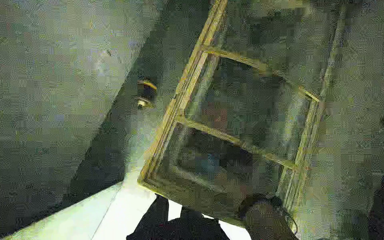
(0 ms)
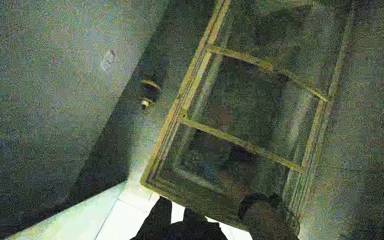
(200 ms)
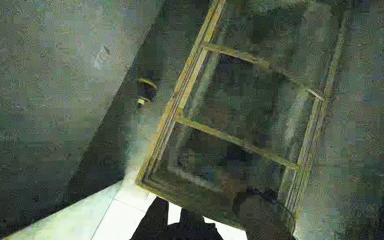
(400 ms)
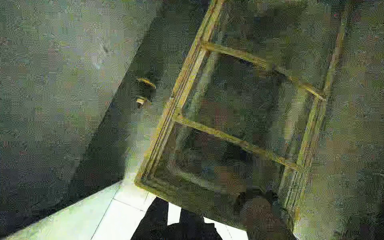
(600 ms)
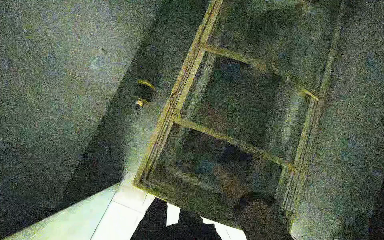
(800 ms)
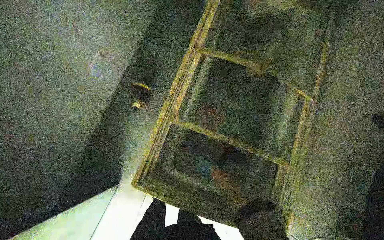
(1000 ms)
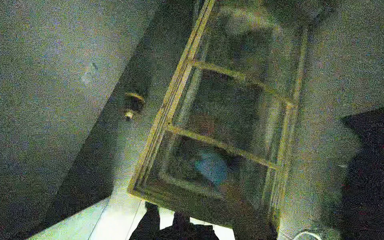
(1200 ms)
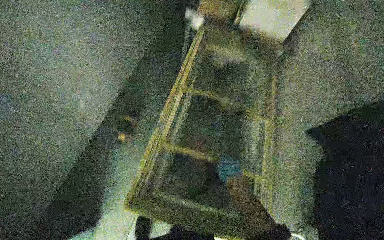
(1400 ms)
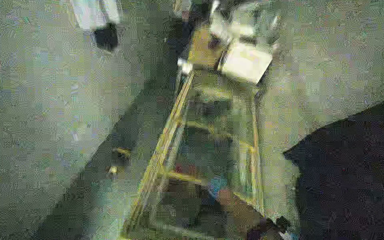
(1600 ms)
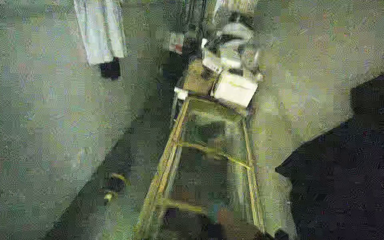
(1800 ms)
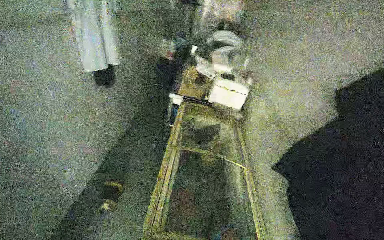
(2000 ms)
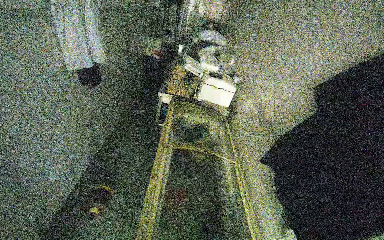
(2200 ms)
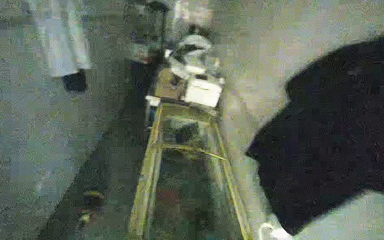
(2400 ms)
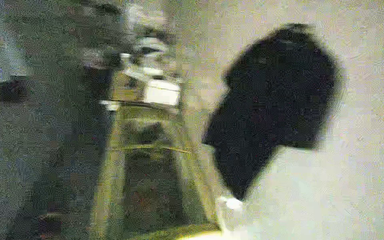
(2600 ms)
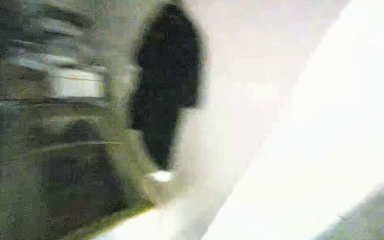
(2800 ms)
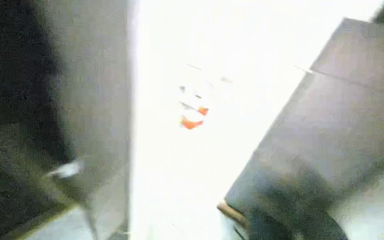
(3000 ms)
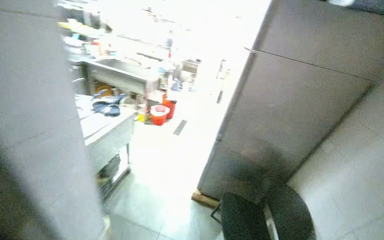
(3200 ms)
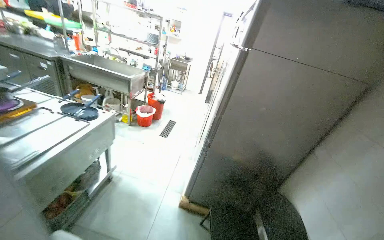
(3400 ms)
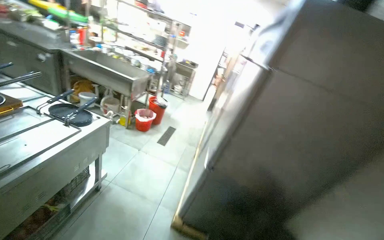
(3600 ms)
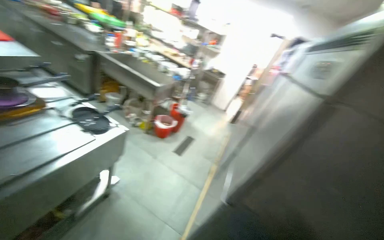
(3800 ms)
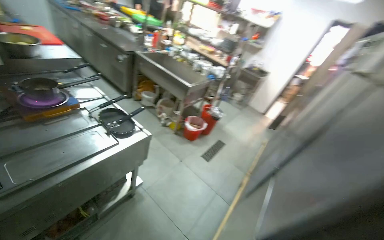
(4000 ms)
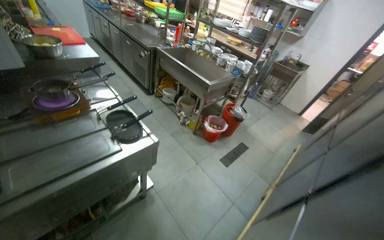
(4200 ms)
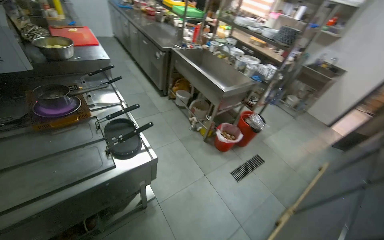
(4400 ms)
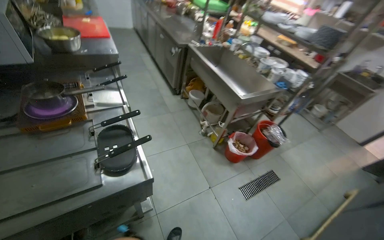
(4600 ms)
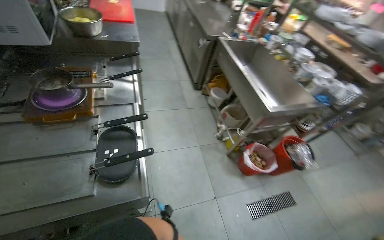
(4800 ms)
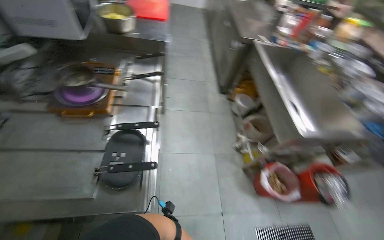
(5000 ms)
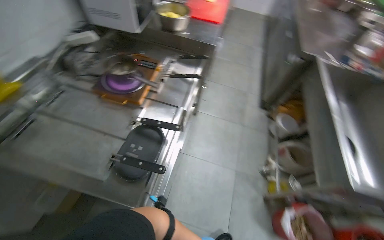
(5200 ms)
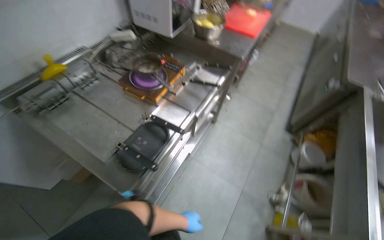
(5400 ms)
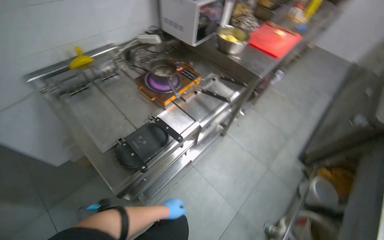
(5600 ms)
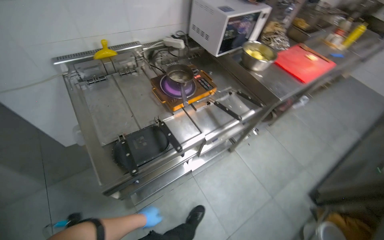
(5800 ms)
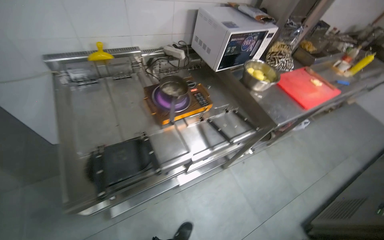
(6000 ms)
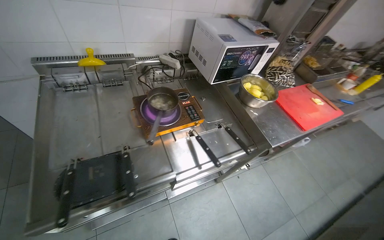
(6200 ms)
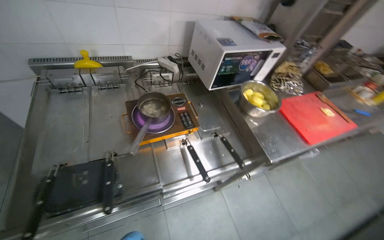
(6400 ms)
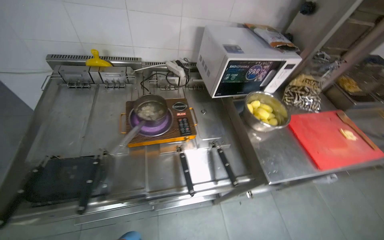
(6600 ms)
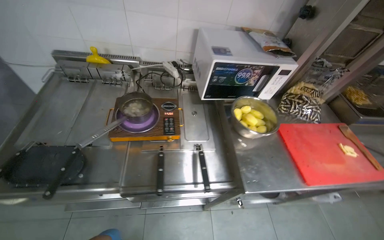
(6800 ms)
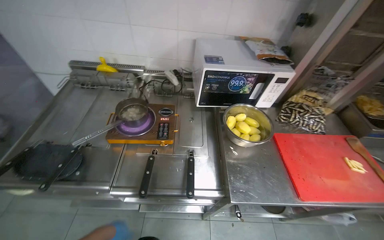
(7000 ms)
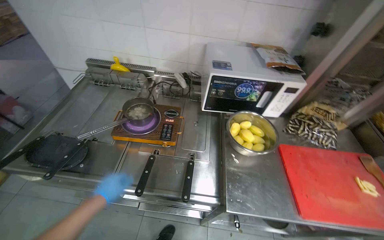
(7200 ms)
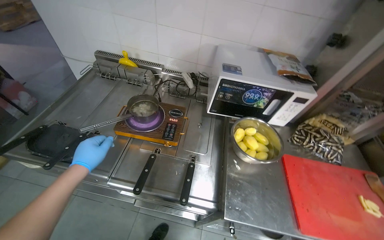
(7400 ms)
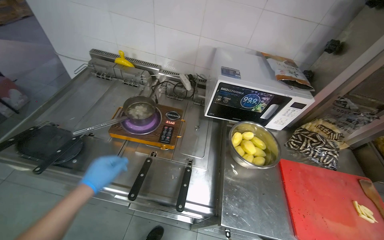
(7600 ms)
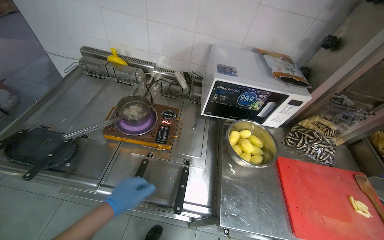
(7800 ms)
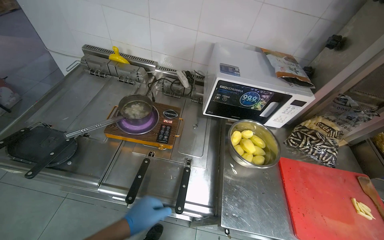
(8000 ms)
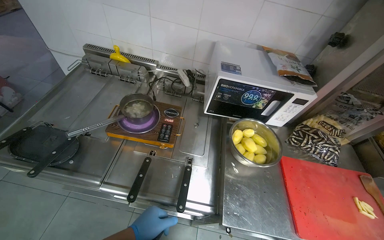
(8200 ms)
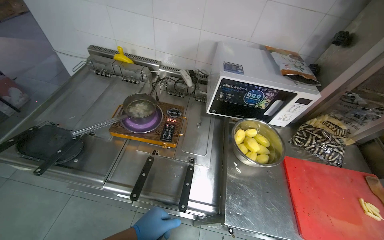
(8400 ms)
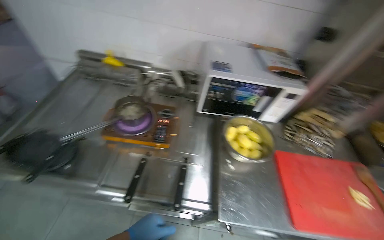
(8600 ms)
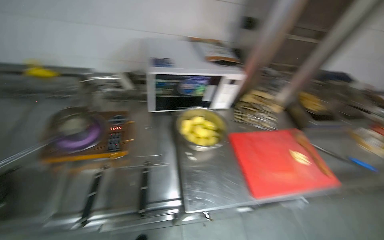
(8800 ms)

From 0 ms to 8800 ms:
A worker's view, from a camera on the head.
Job: cooking food.
The whole recording: Adding ingredients to pot. The worker takes small white items from a bag and adds them to a pot on the hot plate.
From 0 ms to 1400 ms: The camera pitches upward, by roughly 15 degrees. The right hand travels up the picture by about 15 cm, and reaches roughly 15 cm nearer to the camera, then returns.
From 1400 ms to 3000 ms: The wearer moves roughly 50 cm. The wearer's head swings about 55 degrees to the right. The camera pitches upward, by about 25 degrees.
From 4400 ms to 5800 ms: The head travels approximately 80 cm. The head turns to the left by approximately 90 degrees.
From 5800 ms to 7400 ms: The camera travels to the right, approximately 70 cm. The head rotates about 45 degrees to the left.
From 7400 ms to 8800 ms: The head rotates approximately 20 degrees to the right.

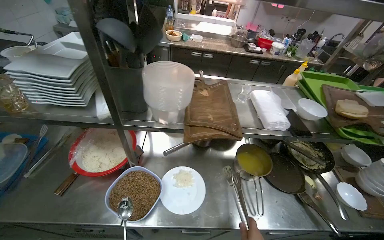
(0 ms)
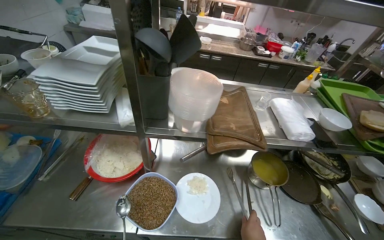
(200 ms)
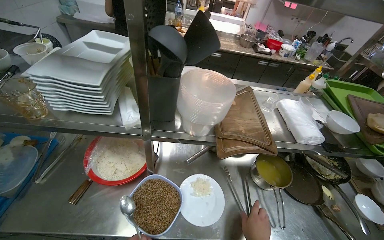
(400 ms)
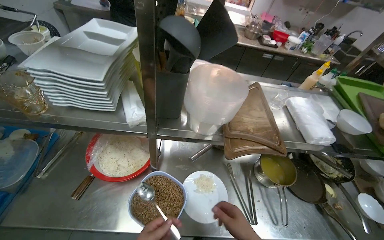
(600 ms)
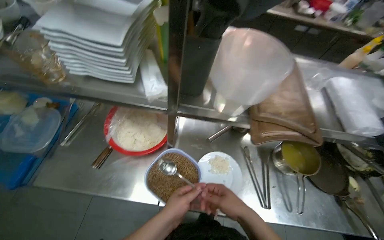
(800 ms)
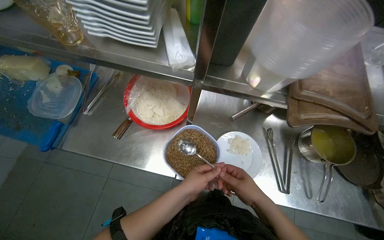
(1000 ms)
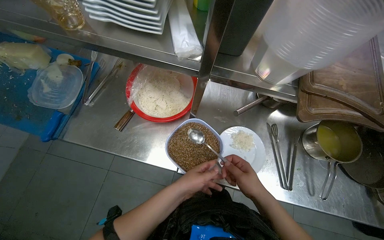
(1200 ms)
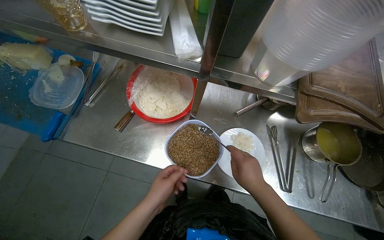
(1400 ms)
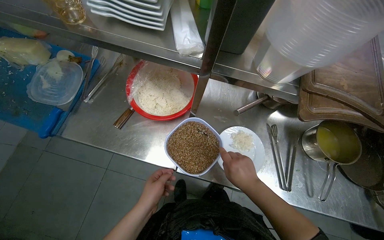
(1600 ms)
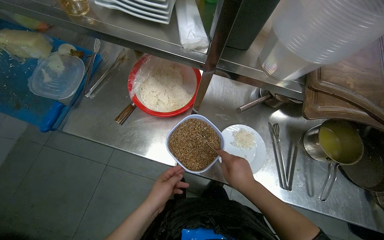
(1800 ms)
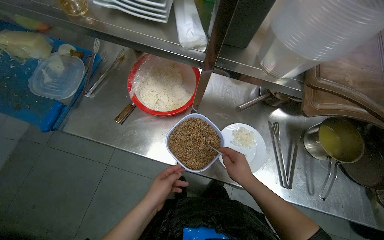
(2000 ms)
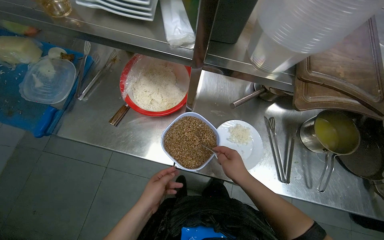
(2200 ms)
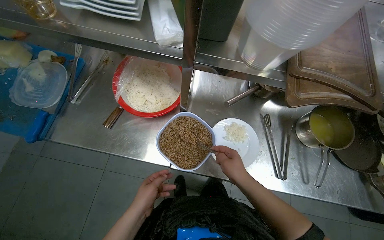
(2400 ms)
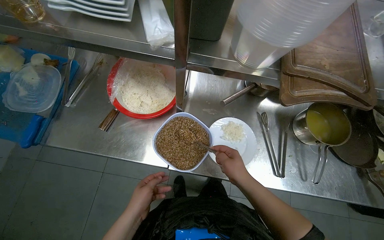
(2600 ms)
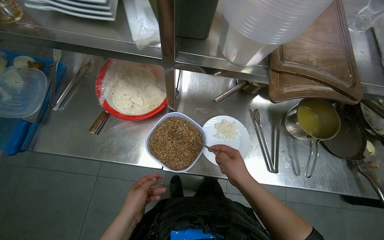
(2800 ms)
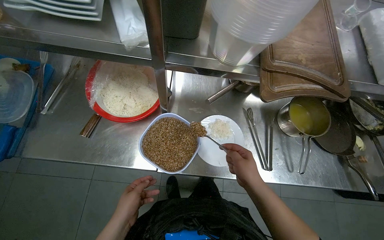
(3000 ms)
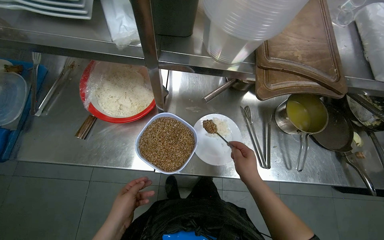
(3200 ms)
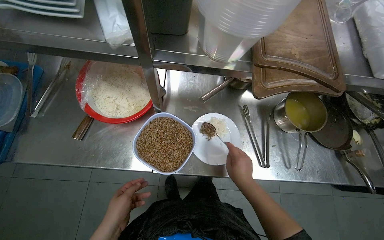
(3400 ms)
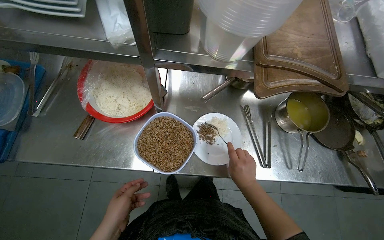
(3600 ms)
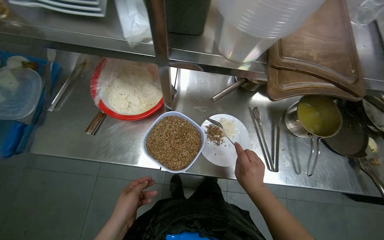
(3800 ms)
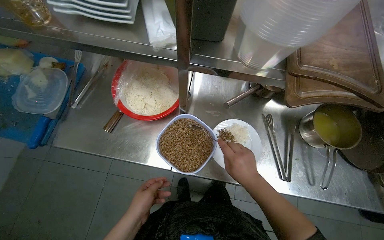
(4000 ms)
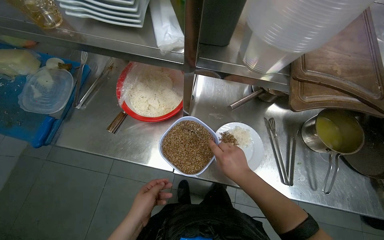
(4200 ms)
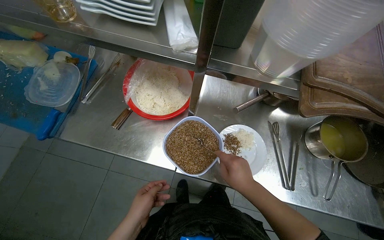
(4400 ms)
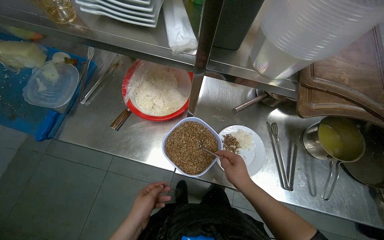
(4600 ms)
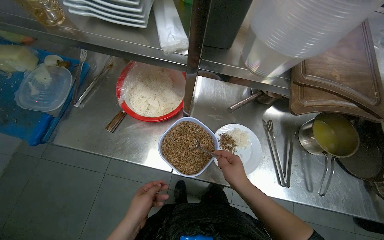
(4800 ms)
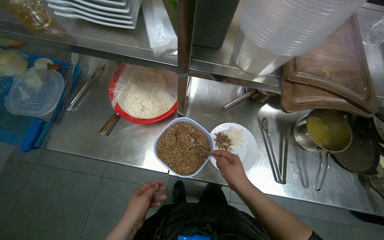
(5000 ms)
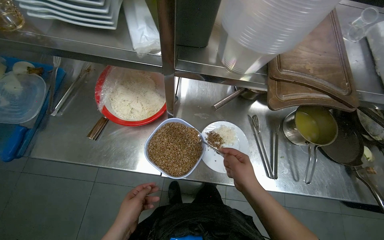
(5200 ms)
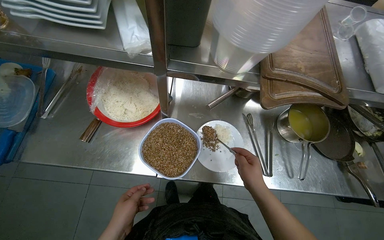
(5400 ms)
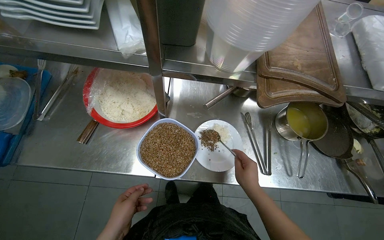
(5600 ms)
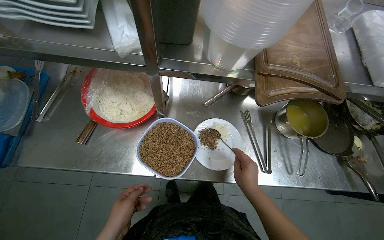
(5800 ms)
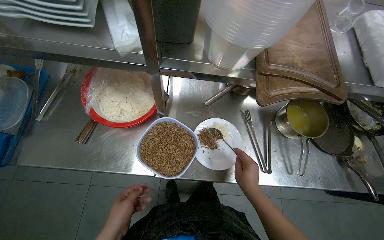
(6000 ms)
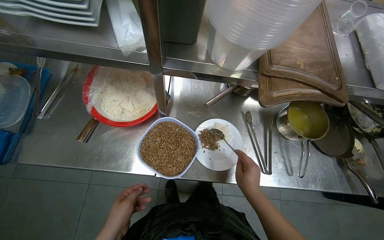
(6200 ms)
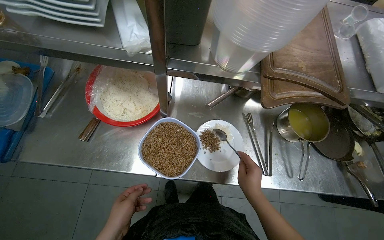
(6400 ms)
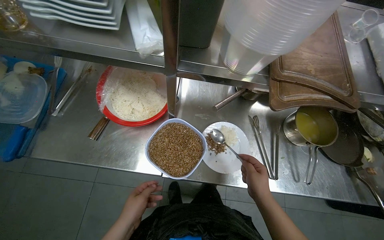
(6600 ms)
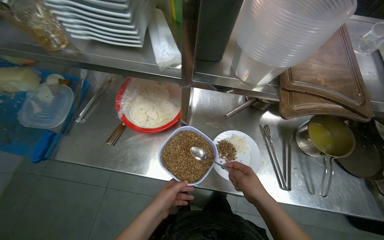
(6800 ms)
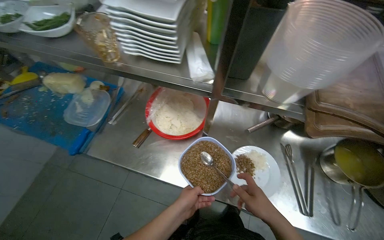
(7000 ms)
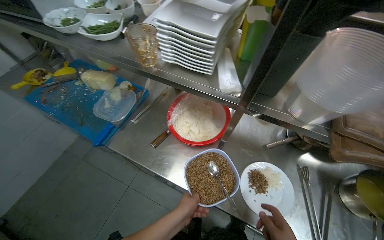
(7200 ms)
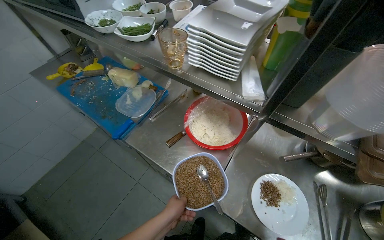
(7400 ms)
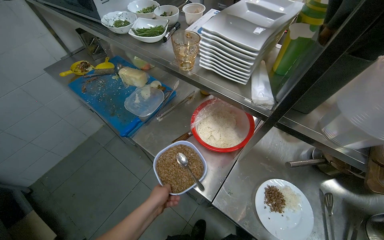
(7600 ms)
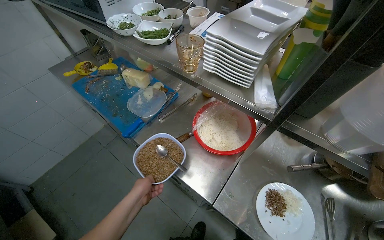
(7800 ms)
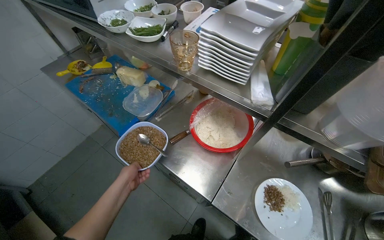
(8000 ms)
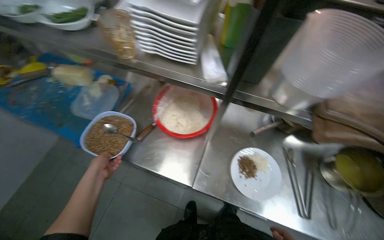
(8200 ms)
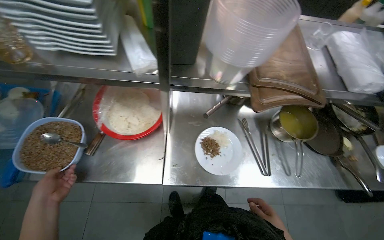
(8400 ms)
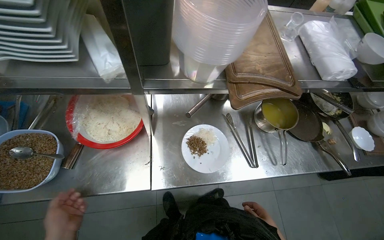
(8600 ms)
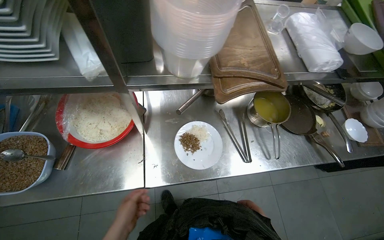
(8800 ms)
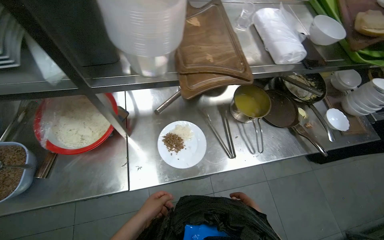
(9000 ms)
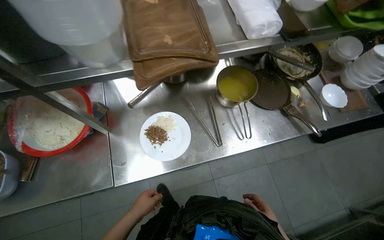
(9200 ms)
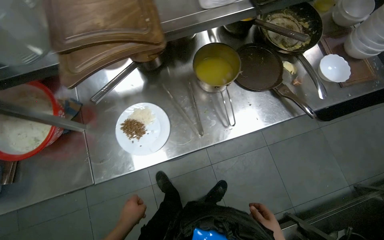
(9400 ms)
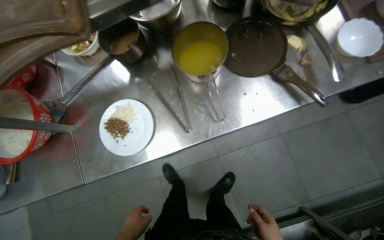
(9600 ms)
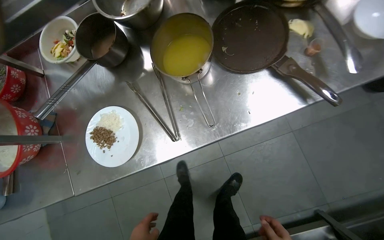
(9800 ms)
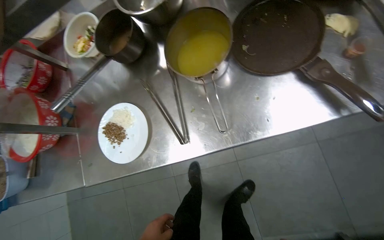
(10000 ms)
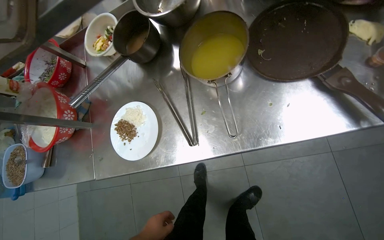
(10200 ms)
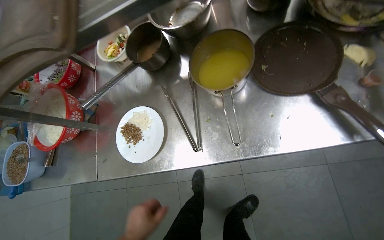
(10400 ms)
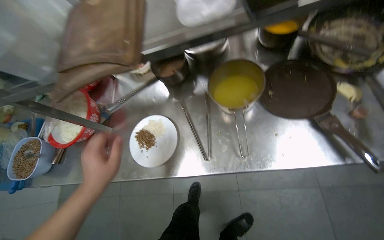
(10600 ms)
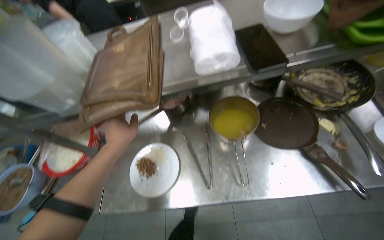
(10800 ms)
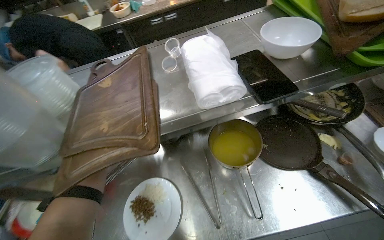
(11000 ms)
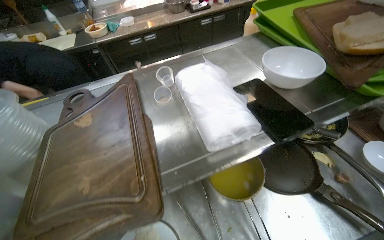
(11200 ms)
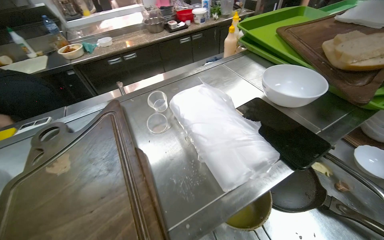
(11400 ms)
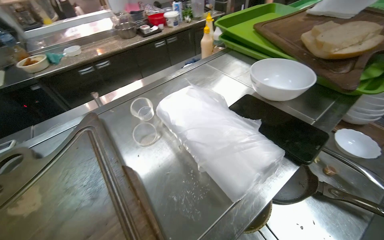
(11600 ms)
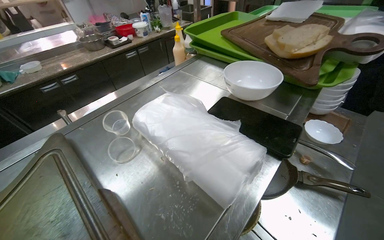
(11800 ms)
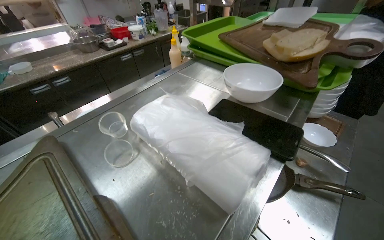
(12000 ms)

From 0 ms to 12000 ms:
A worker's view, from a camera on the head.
Job: preparing food.
The whole recording: Plating food onto a dish. The worker scoops granular food and transfers french fries onto a plate.
From 0 ms to 1600 ms: The view tilts roughly 25 degrees downward.
From 1600 ms to 3000 ms: The hands work in one place, with small movements.
From 4400 ms to 6000 ms: The hands make small movements and keep their place.
From 6000 ms to 7600 ms: The head rotates some 35 degrees to the left. The view tilts about 15 degrees upward.
From 7600 ms to 9000 ms: The wearer's head swings some 50 degrees to the right.
From 9000 ms to 10400 ms: The head travels some 50 cm. The view pans to the left by approximately 25 degrees. The view tips downward by roughly 15 degrees.
From 10400 ms to 12000 ms: The head rotates approximately 45 degrees to the right. The view tilts roughly 35 degrees upward.
